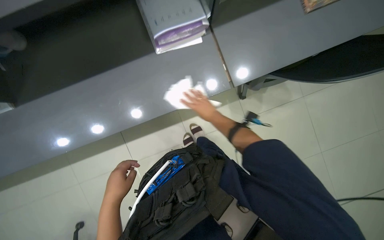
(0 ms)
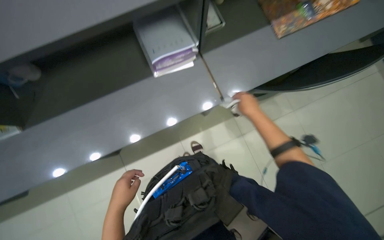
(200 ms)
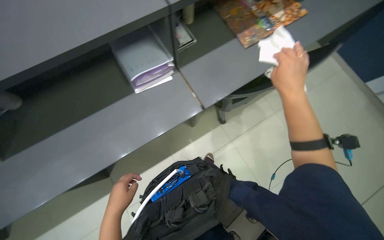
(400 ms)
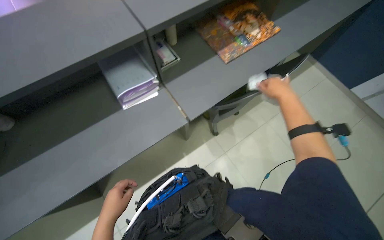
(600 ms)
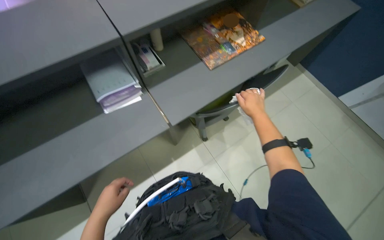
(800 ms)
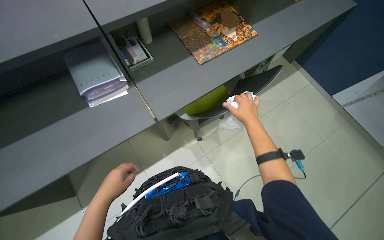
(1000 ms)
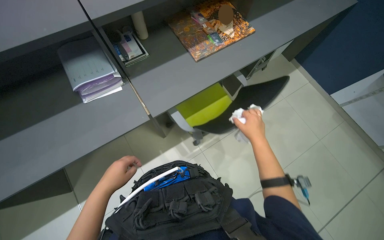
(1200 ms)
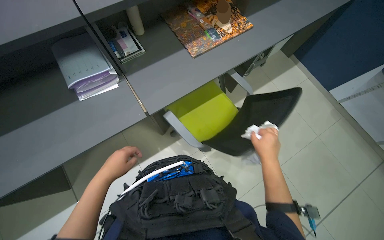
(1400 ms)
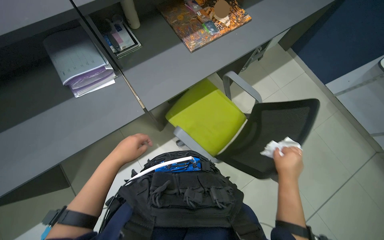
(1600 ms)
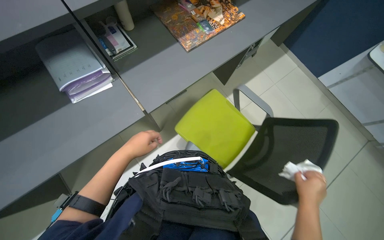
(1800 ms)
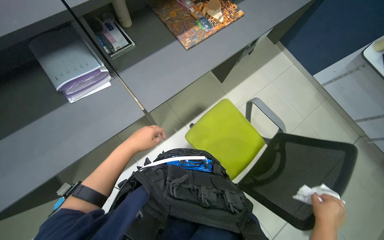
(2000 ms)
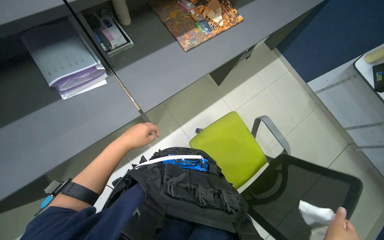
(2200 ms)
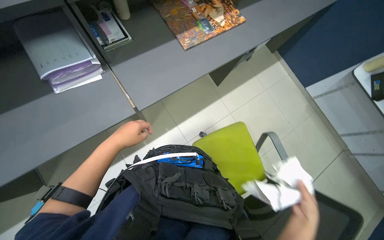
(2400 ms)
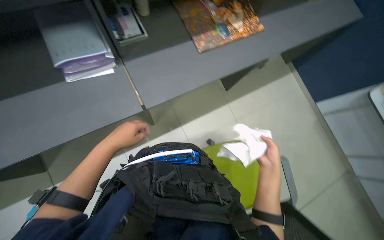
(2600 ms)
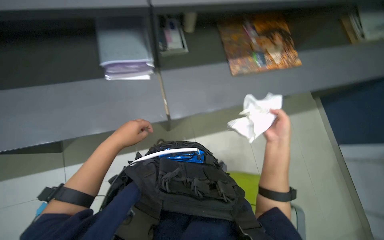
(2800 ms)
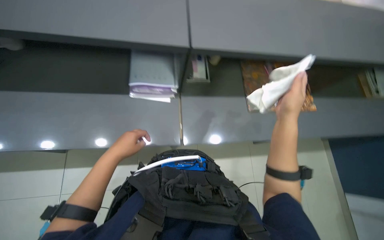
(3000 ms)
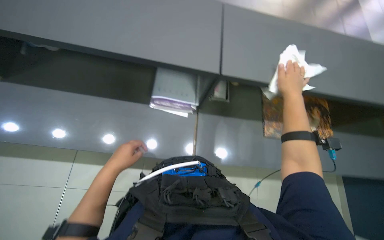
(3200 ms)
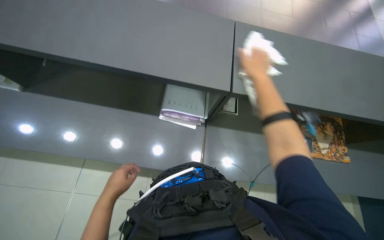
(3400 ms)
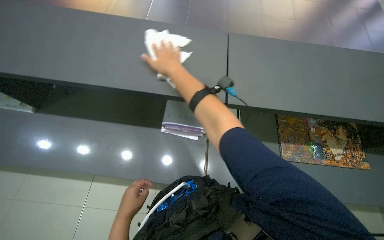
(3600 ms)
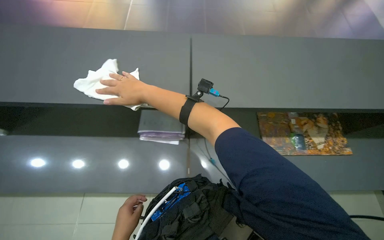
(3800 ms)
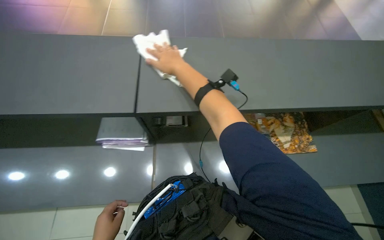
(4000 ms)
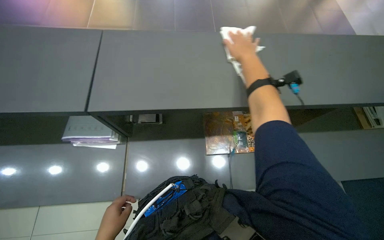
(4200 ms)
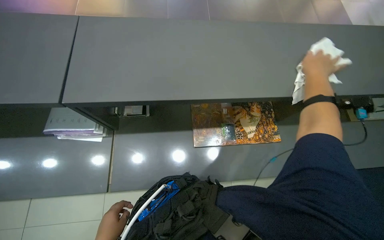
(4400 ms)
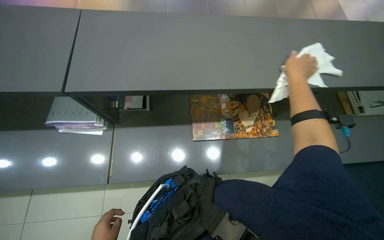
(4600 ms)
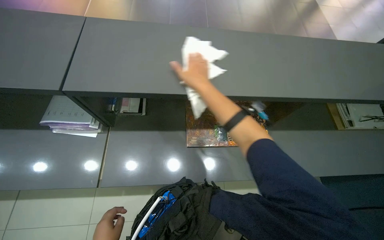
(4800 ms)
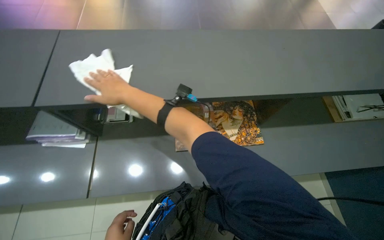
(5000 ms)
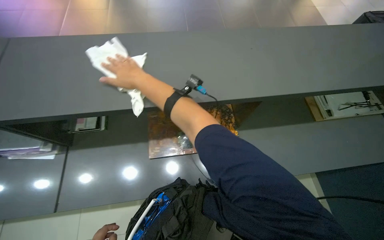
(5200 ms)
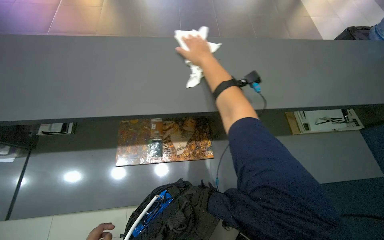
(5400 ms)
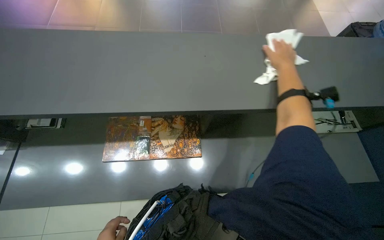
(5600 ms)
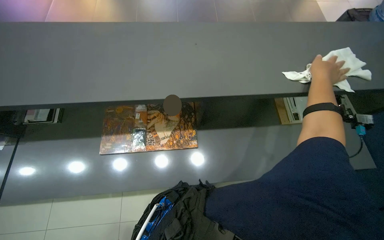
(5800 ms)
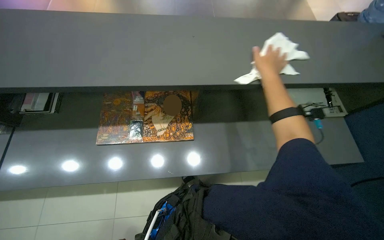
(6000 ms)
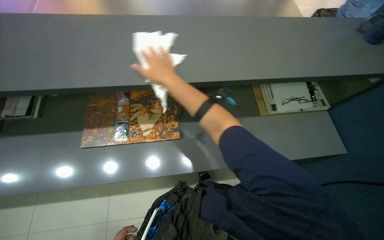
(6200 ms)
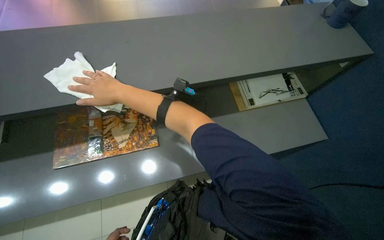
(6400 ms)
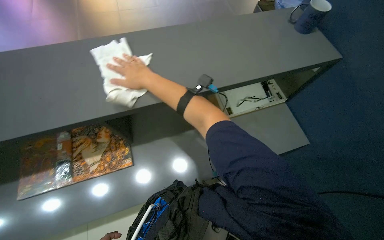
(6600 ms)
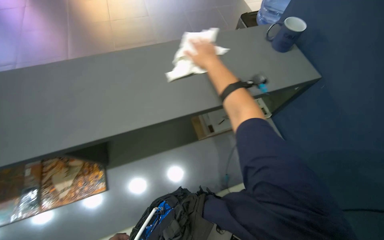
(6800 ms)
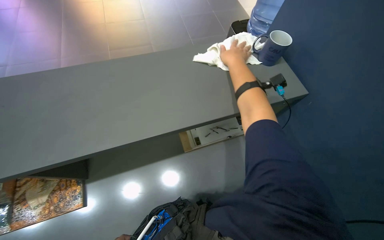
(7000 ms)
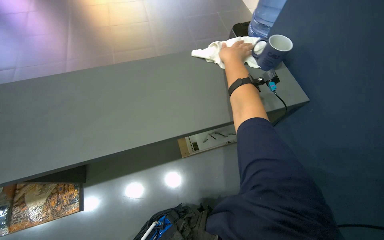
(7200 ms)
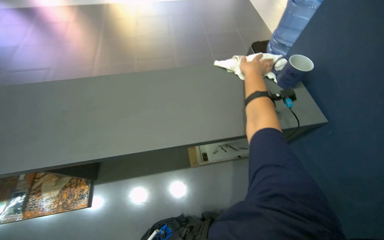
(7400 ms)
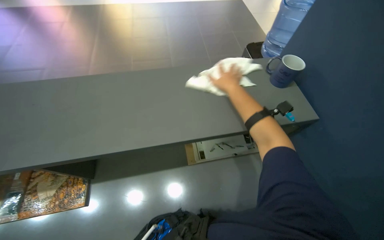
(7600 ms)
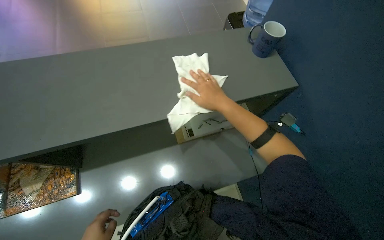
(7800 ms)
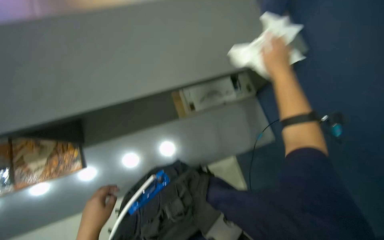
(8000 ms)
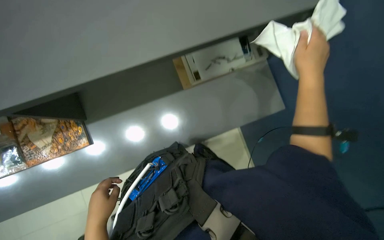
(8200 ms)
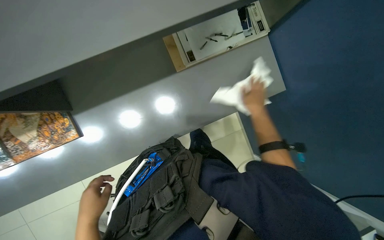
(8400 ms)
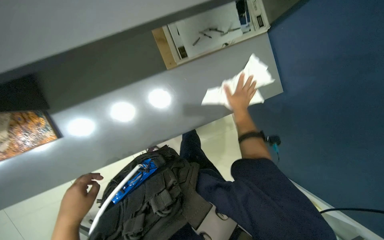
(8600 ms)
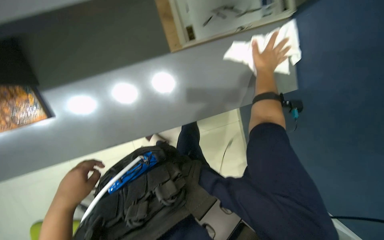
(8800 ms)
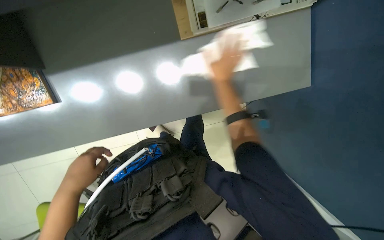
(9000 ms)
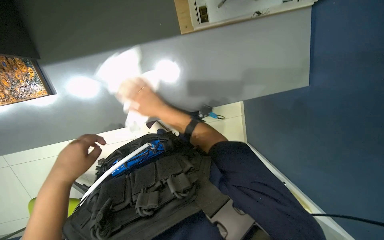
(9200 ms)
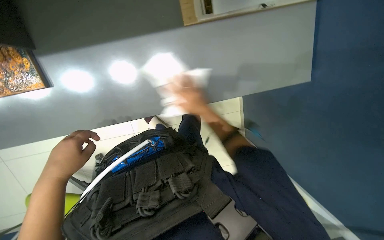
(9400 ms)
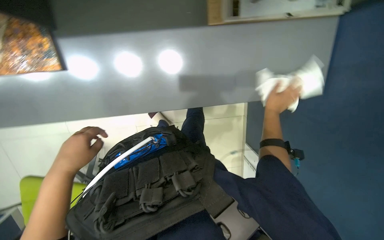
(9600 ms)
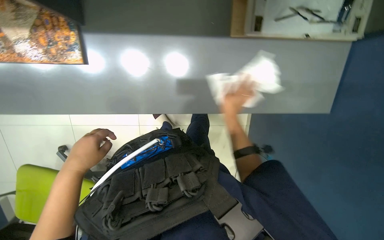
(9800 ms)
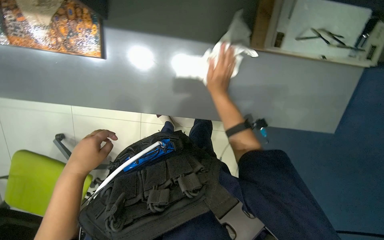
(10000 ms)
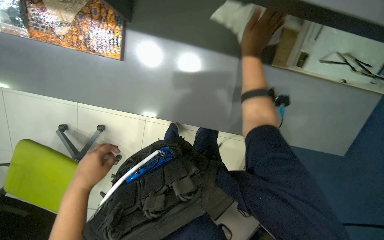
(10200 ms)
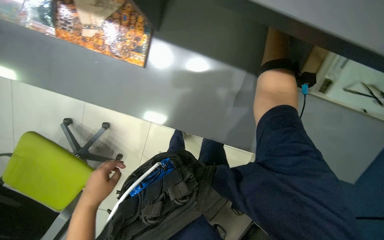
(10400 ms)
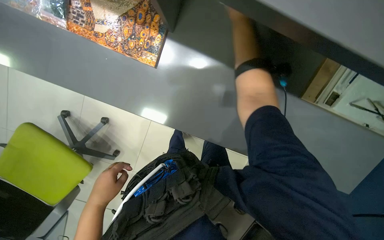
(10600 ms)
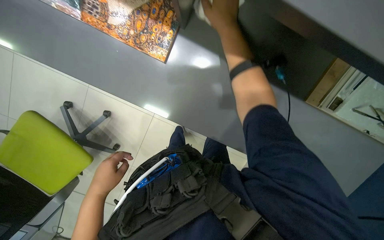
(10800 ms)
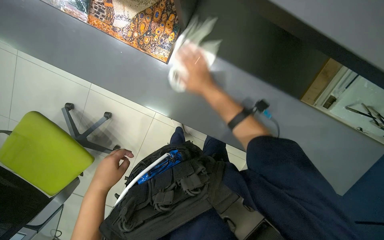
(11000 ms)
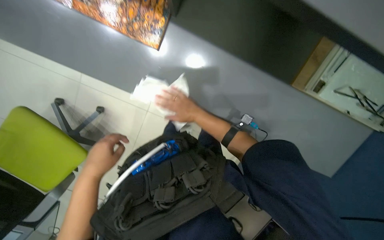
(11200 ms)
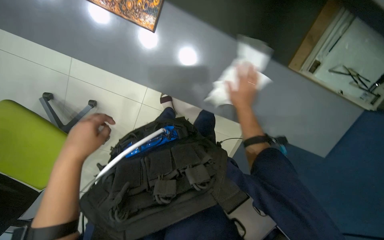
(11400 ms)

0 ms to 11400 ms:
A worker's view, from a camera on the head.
Job: wiping surfaces.
The whole recording: Wiping desk surface. The worker wipes the long grey desk surface with a white cloth.
0 ms to 1400 ms: The wearer looks some 25 degrees further to the right. The view tilts some 20 degrees upward.
1400 ms to 2800 ms: The left hand heads up the picture, covering approximately 10 cm.
2800 ms to 4200 ms: The right hand moves up the picture, approximately 35 cm, and travels to the left and back again, about 35 cm each way.
5600 ms to 7200 ms: The wearer moves some 70 cm.
7200 ms to 8600 ms: The view tilts roughly 35 degrees downward.
8600 ms to 10000 ms: The camera pitches downward, by roughly 10 degrees. The right hand moves left and right over approximately 35 cm, changing direction 2 times.

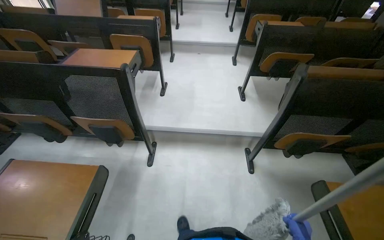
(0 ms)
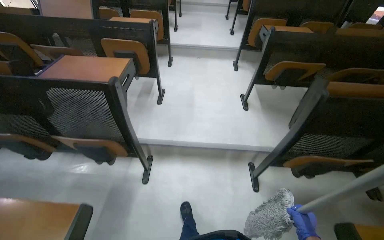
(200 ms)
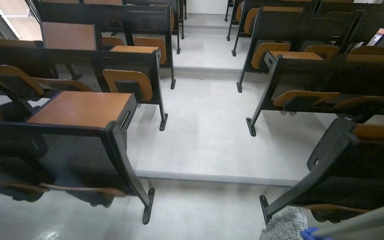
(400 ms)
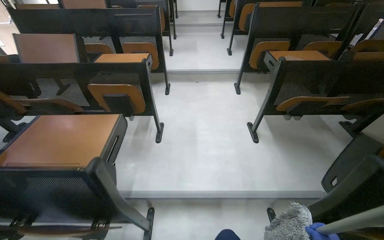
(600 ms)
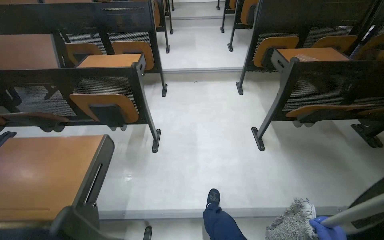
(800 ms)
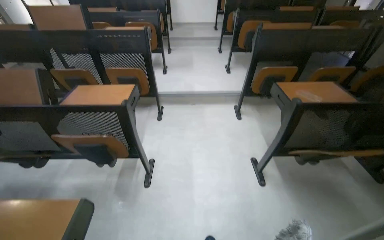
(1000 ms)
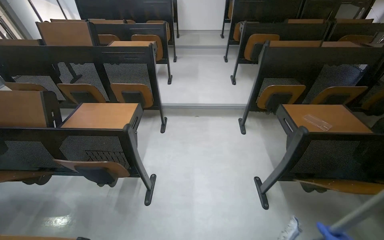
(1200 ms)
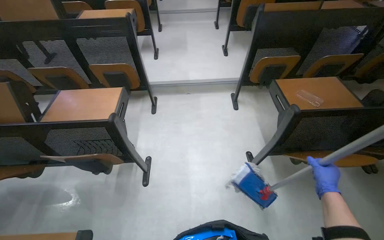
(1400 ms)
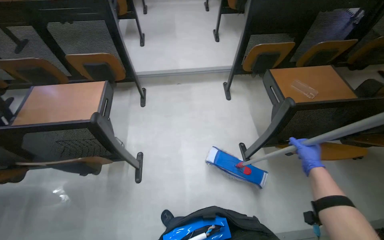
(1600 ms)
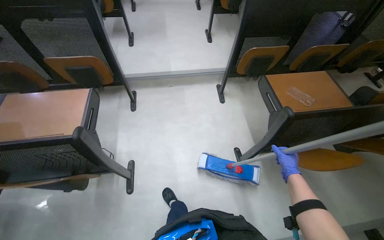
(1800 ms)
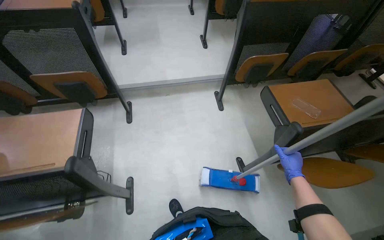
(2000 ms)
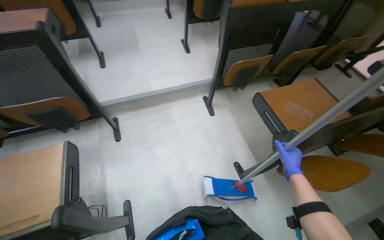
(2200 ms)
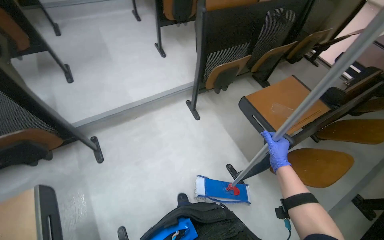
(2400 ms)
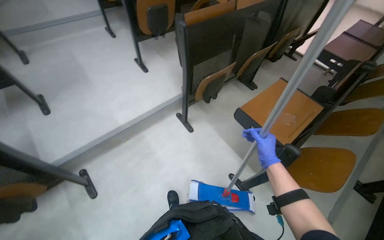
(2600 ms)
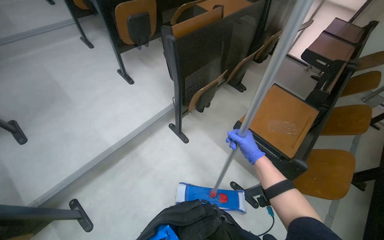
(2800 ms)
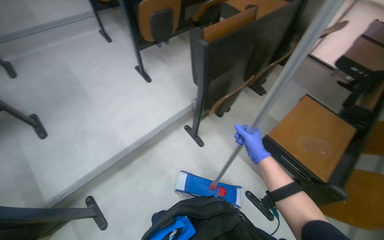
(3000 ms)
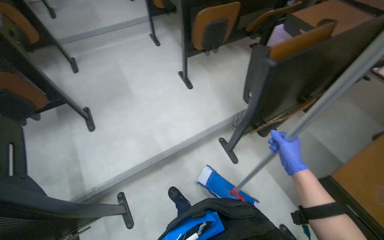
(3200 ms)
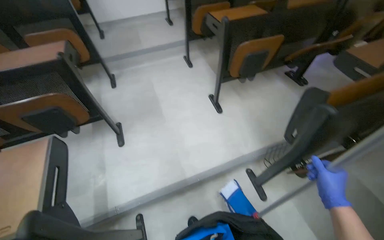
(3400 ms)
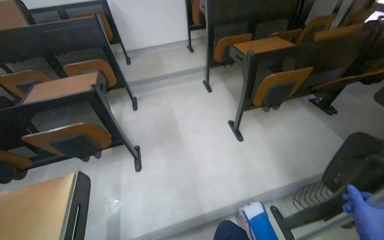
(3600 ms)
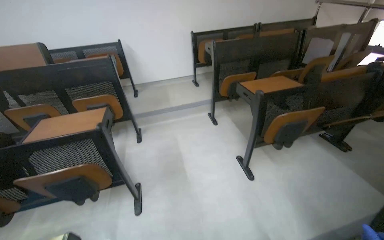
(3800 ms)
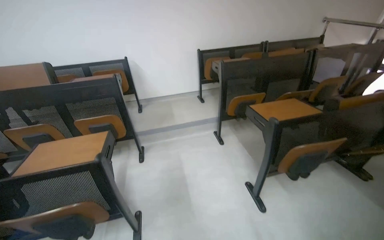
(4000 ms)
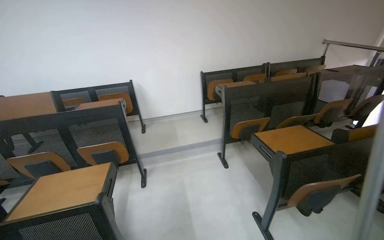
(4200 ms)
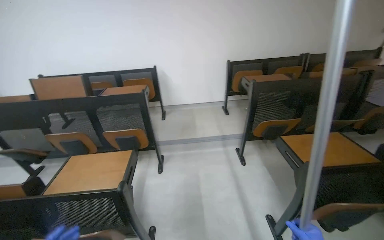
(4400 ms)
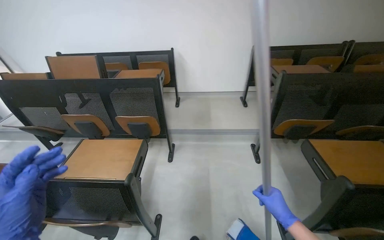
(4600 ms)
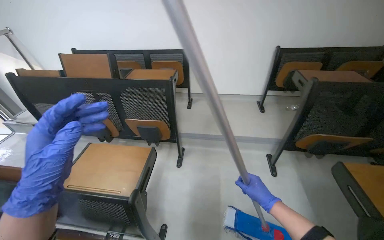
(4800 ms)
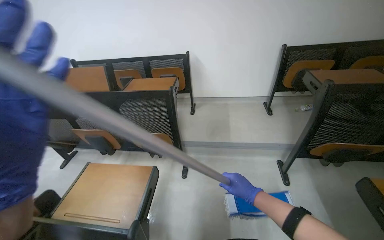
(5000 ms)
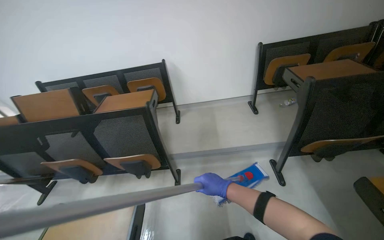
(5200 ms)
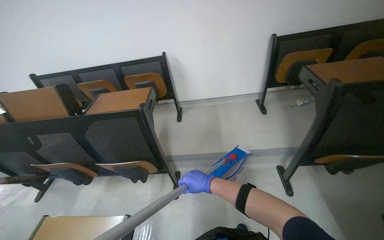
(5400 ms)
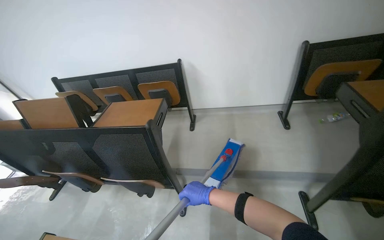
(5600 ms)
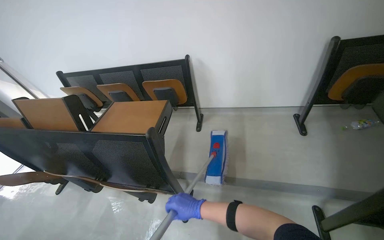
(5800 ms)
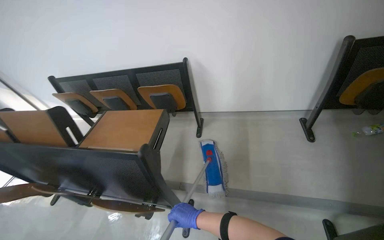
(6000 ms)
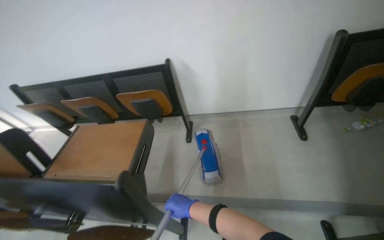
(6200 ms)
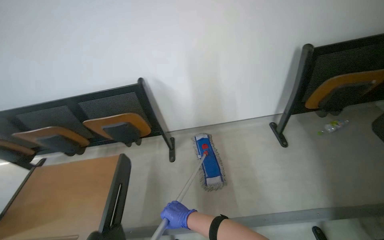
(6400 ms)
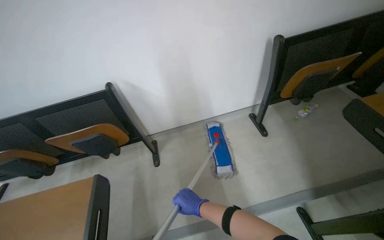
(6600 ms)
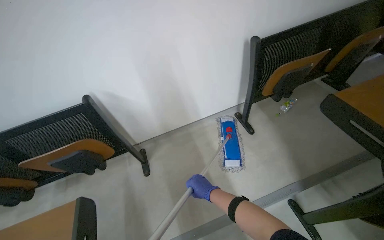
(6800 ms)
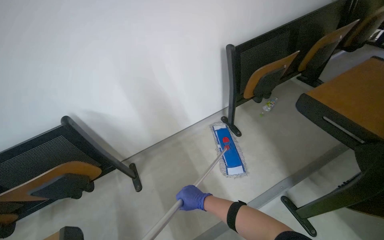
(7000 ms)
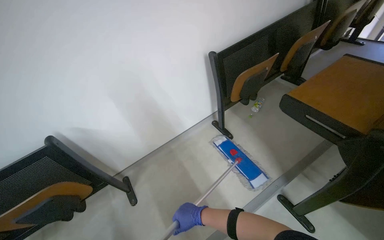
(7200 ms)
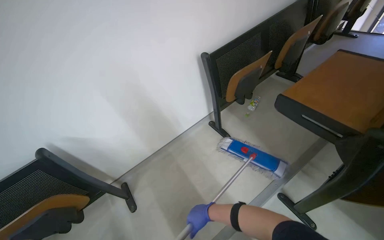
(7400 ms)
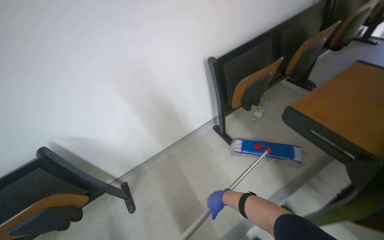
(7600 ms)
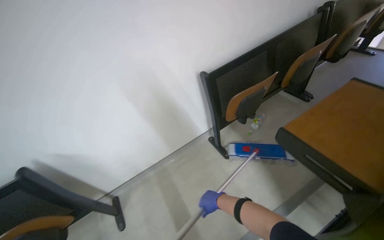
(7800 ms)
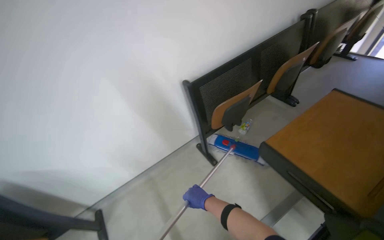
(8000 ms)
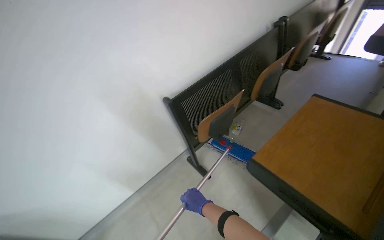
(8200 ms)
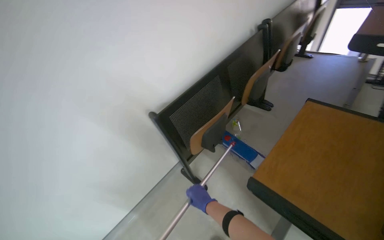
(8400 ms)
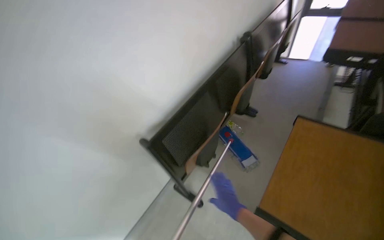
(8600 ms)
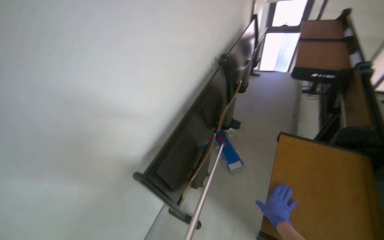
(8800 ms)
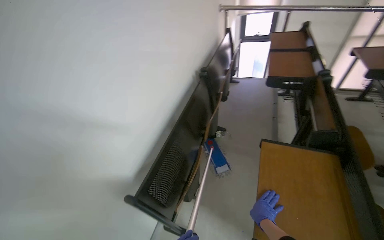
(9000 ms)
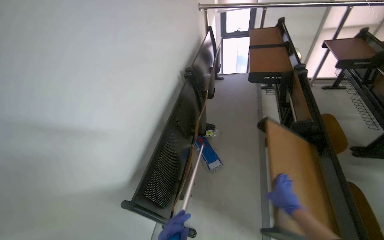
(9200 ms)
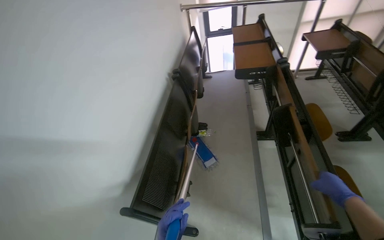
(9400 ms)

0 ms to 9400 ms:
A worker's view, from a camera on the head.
Job: mopping floor.
The whole recording: Mopping lecture hall floor. The worker mops the floor of the lecture hall.
0 ms to 1600 ms: The camera travels roughly 1.5 m.
1600 ms to 3200 ms: The head travels some 1 m. The wearer's head swings some 25 degrees to the right.
3200 ms to 4800 ms: The head travels about 1 m. The wearer looks approximately 40 degrees further to the left. The view tilts roughly 15 degrees upward.
4800 ms to 6200 ms: The camera is carried approximately 1 m.
6200 ms to 7800 ms: The camera is carried some 40 cm. The head turns to the right by roughly 35 degrees.
7800 ms to 9400 ms: The head turns to the right by roughly 45 degrees.
